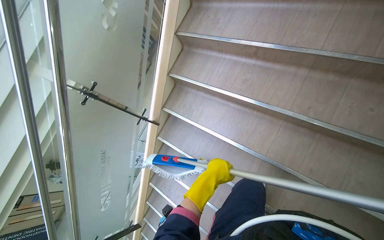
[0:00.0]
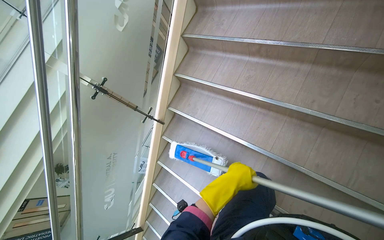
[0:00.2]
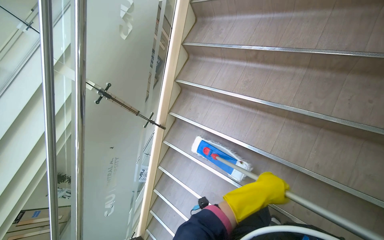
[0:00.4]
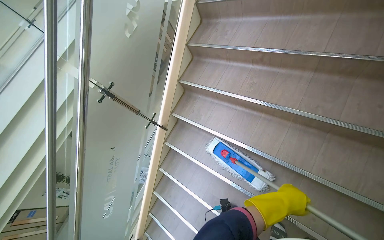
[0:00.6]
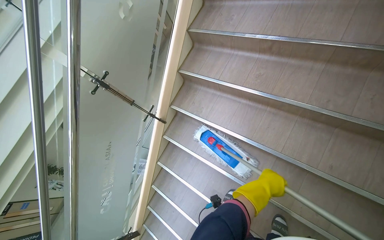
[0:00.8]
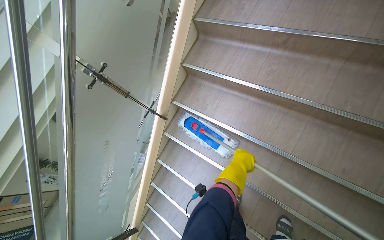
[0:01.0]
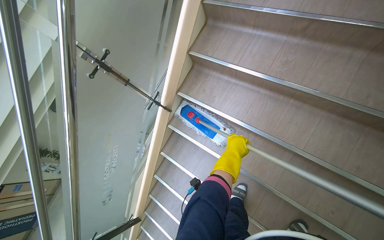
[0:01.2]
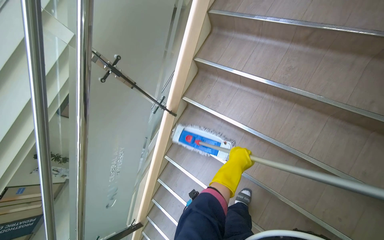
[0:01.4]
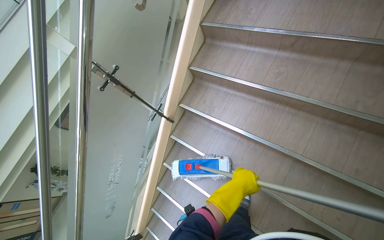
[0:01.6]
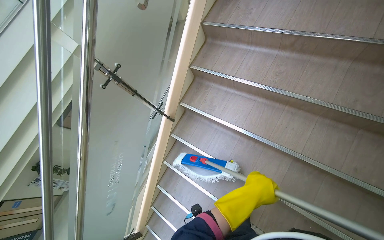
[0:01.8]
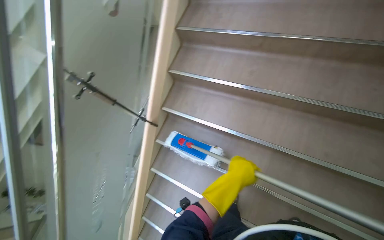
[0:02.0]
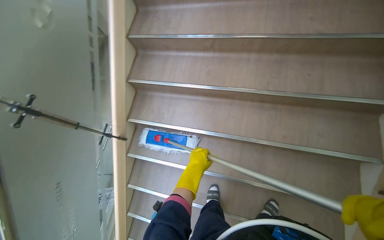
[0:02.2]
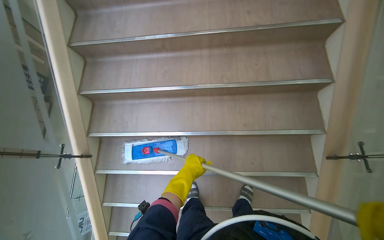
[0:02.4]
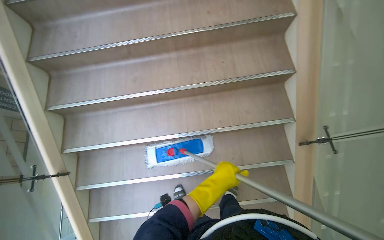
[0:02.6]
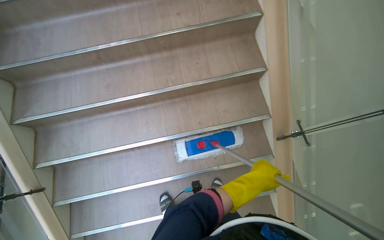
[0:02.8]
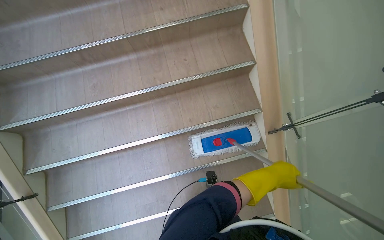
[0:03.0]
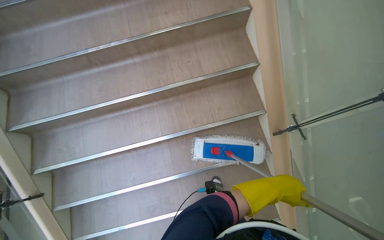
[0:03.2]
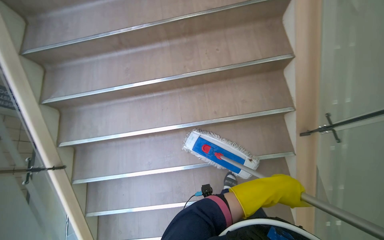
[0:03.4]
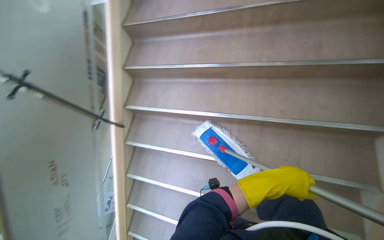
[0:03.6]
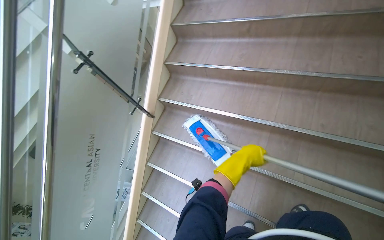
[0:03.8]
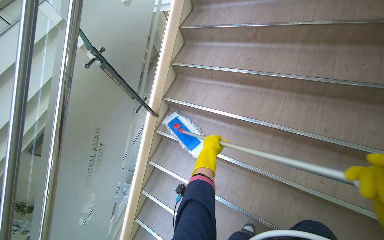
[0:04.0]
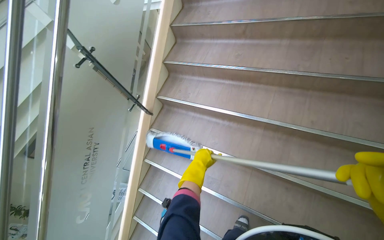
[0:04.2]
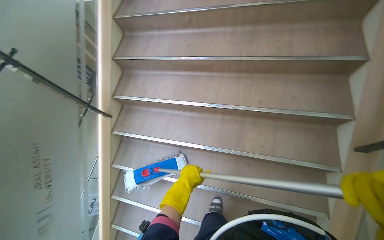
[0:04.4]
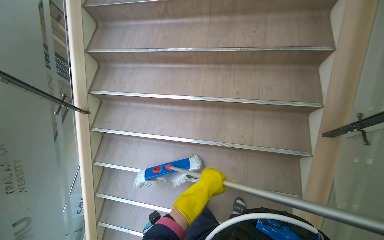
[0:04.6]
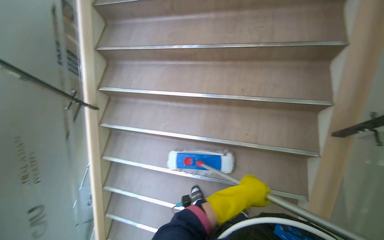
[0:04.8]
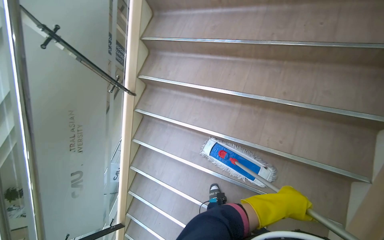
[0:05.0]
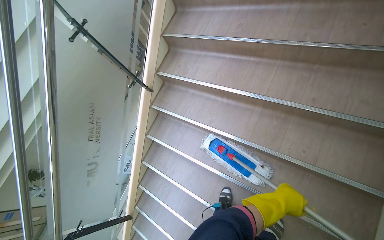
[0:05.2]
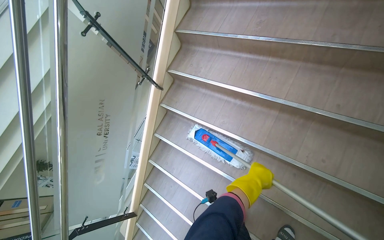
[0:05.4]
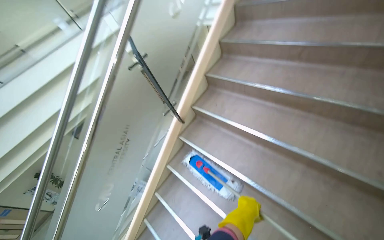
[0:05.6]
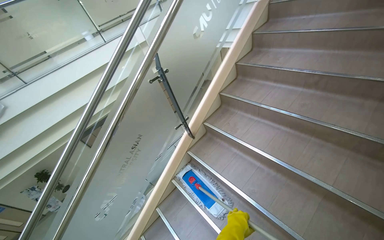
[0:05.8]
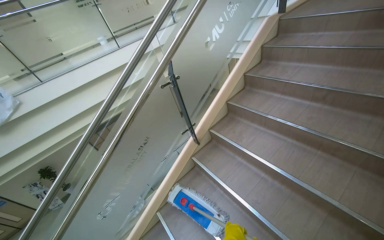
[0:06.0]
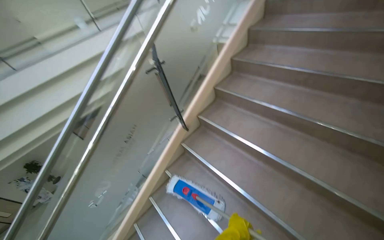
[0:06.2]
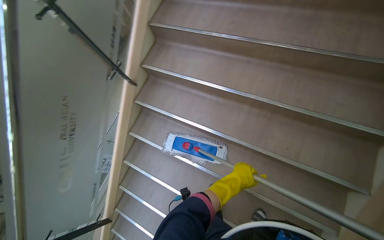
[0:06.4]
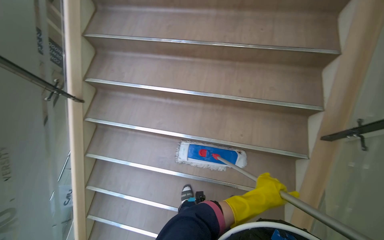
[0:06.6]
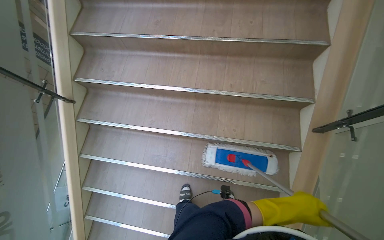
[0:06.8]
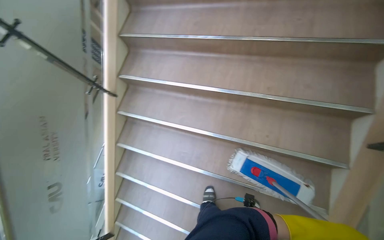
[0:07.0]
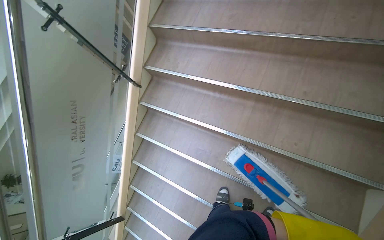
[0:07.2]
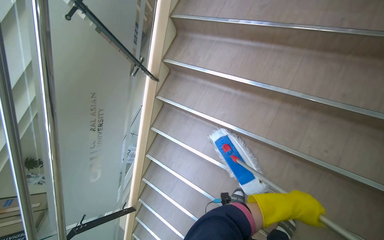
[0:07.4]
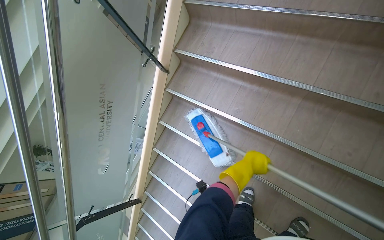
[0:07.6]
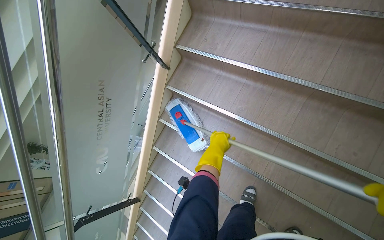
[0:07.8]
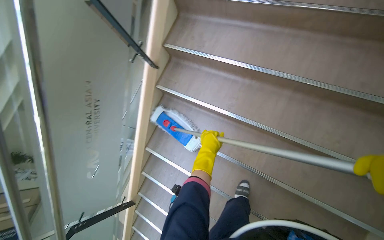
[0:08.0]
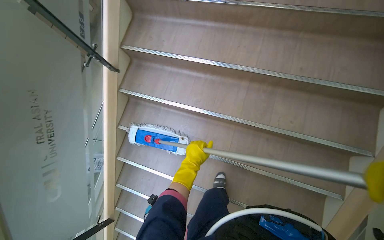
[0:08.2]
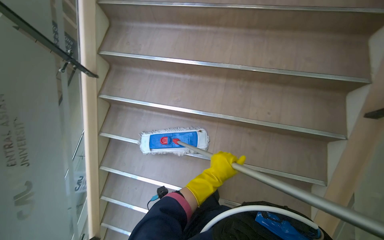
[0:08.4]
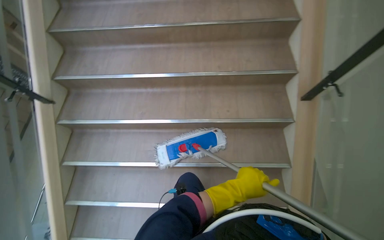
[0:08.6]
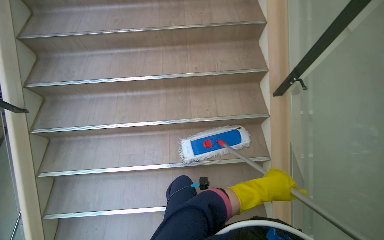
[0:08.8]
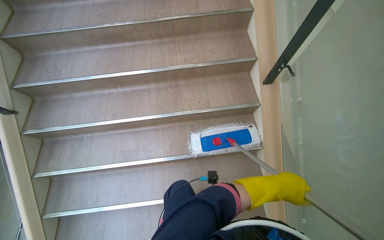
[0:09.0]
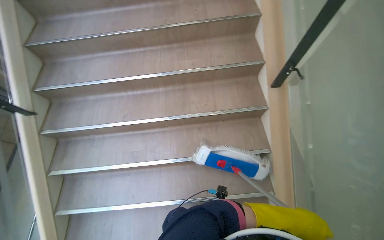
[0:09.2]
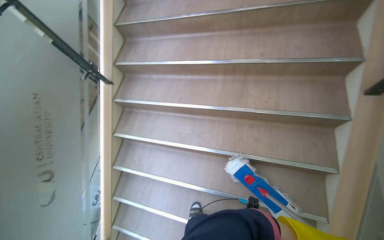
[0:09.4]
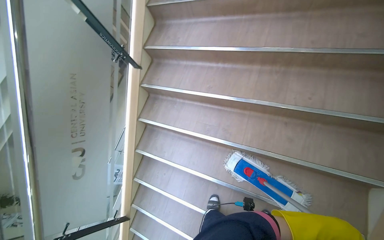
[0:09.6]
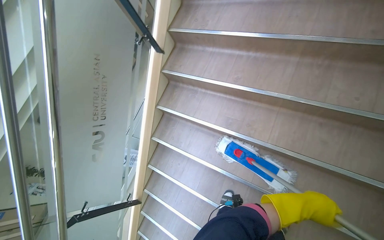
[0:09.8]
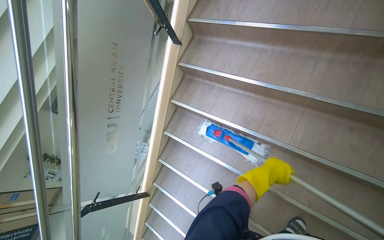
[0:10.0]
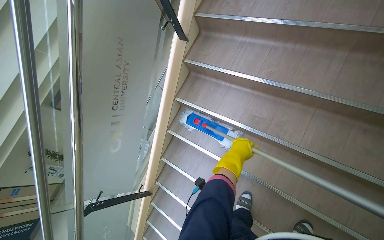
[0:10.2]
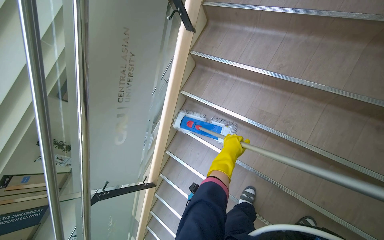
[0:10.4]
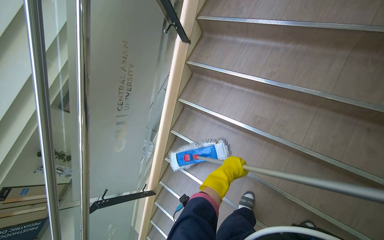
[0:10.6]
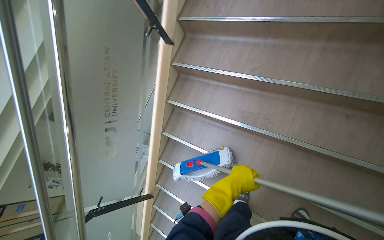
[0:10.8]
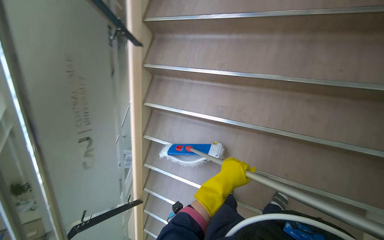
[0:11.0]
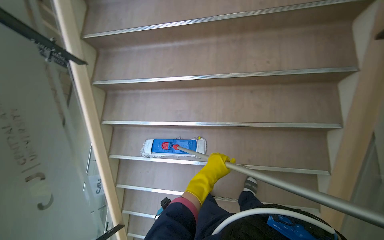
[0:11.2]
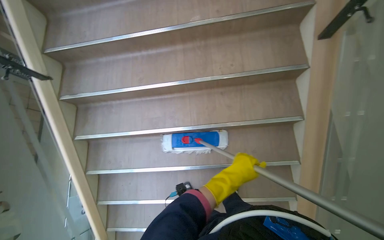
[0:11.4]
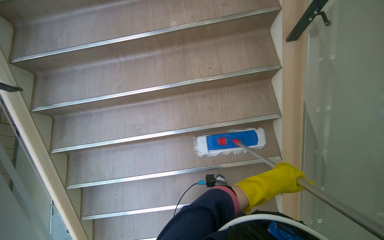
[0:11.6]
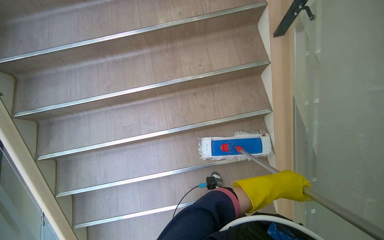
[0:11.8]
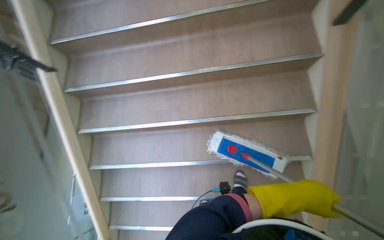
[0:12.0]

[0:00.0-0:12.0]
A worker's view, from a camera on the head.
Job: mopping floor.
The whole recording: Mopping stairs. The worker mops the stairs, moving the mop head across each step.
0:01.6 to 0:03.0: The wearer's head swings some 50 degrees to the right.
0:04.4 to 0:06.0: The wearer looks roughly 40 degrees further to the left. The camera pitches upward, by about 15 degrees.
0:07.6 to 0:09.0: The camera travels about 40 cm. The wearer looks approximately 40 degrees further to the right. The wearer looks approximately 10 degrees further upward.
0:09.0 to 0:10.4: The wearer moves approximately 40 cm. The wearer looks about 45 degrees further to the left. The view tips downward by about 15 degrees.
0:10.4 to 0:12.0: The head turns to the right by roughly 35 degrees.

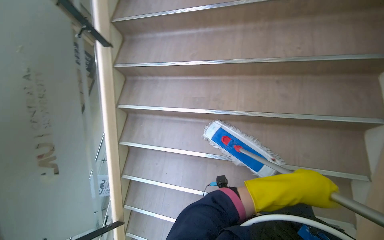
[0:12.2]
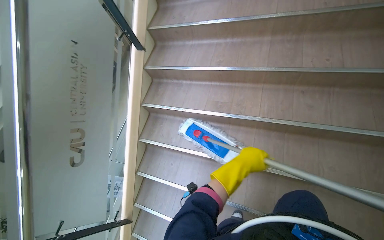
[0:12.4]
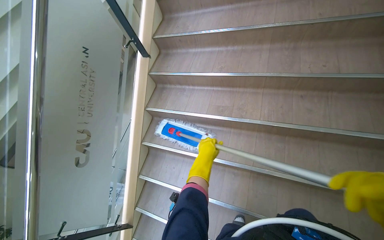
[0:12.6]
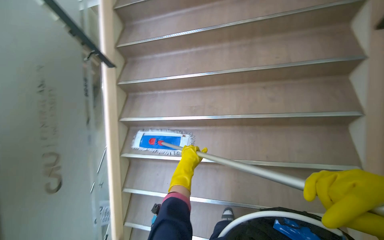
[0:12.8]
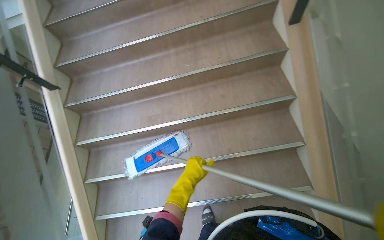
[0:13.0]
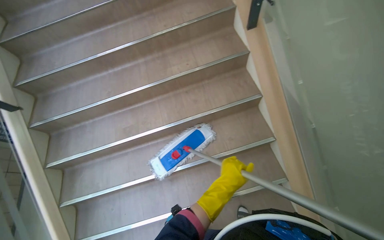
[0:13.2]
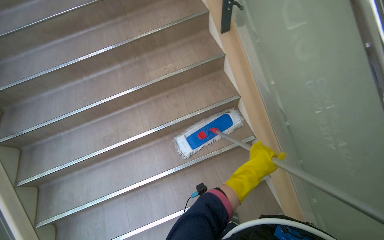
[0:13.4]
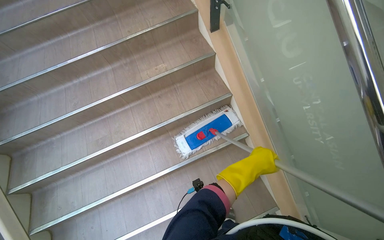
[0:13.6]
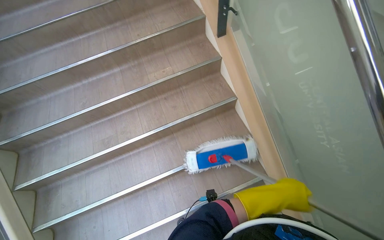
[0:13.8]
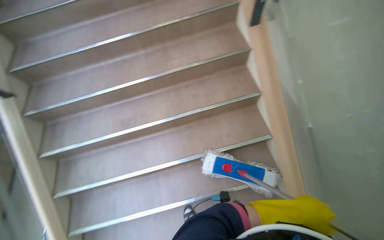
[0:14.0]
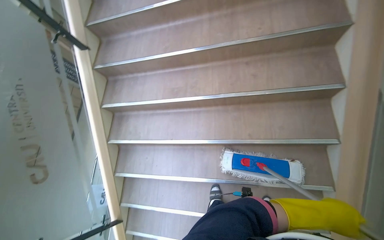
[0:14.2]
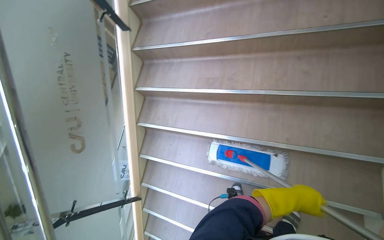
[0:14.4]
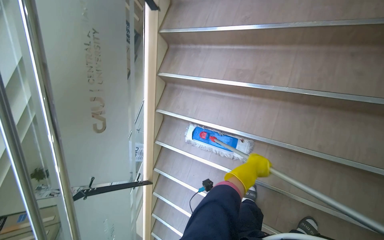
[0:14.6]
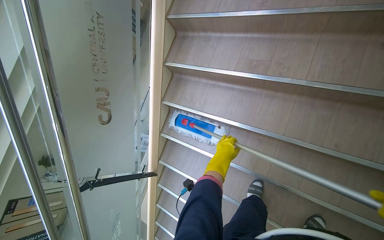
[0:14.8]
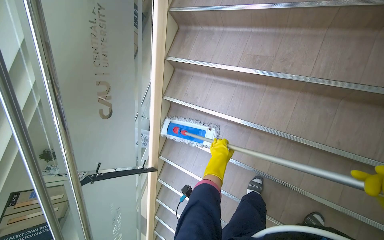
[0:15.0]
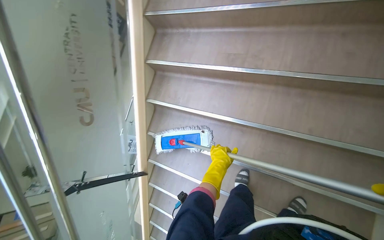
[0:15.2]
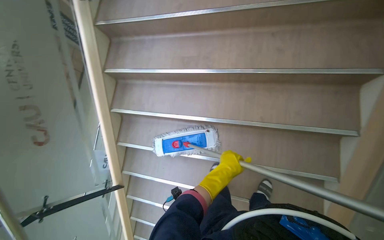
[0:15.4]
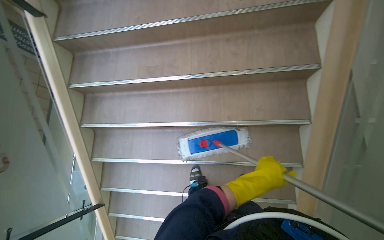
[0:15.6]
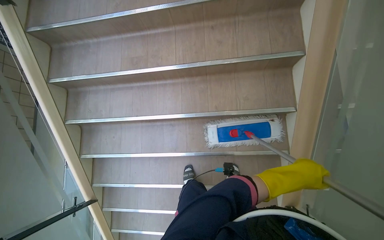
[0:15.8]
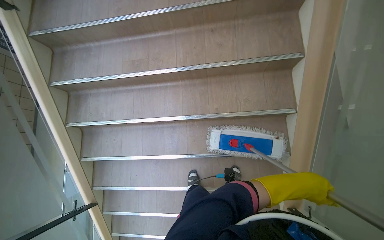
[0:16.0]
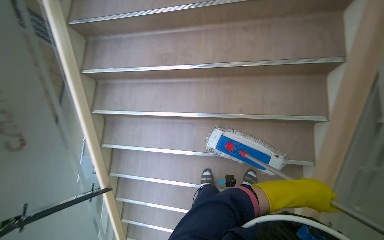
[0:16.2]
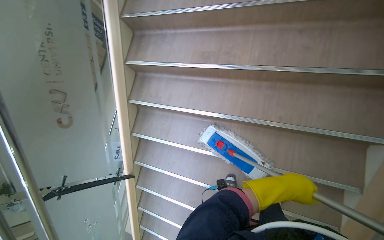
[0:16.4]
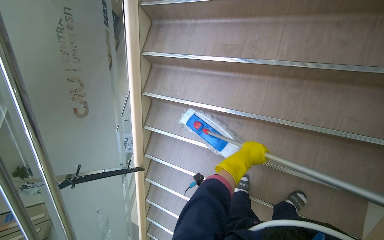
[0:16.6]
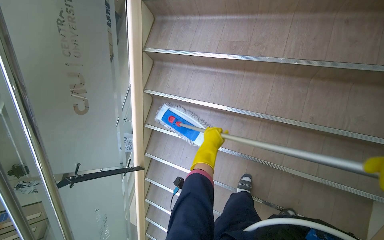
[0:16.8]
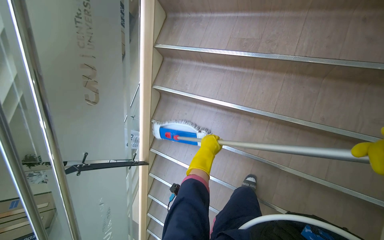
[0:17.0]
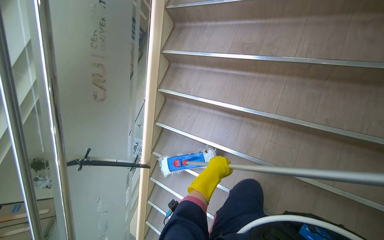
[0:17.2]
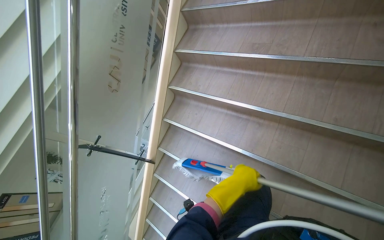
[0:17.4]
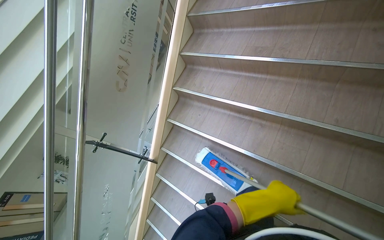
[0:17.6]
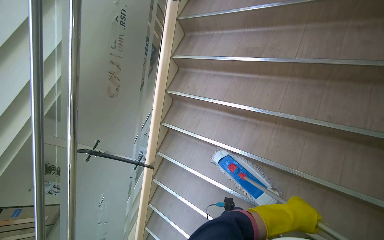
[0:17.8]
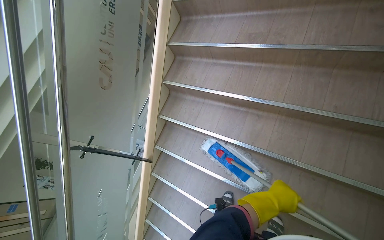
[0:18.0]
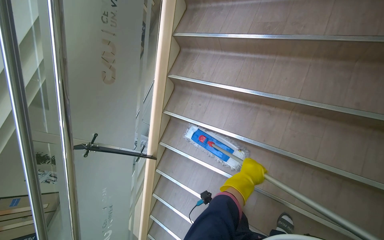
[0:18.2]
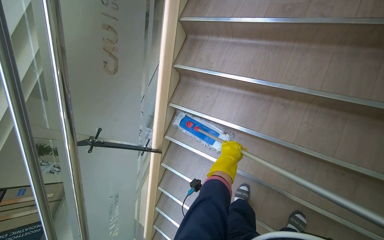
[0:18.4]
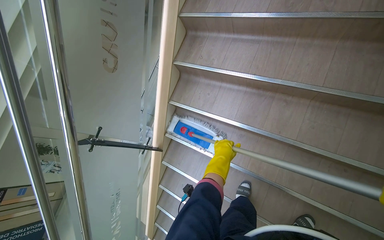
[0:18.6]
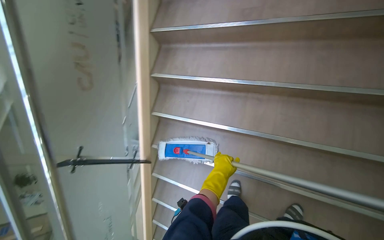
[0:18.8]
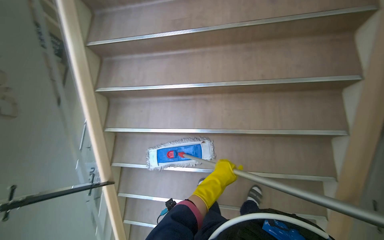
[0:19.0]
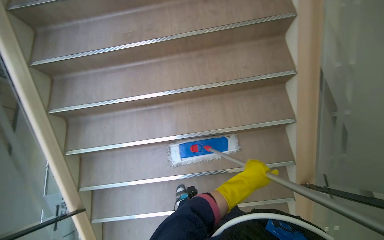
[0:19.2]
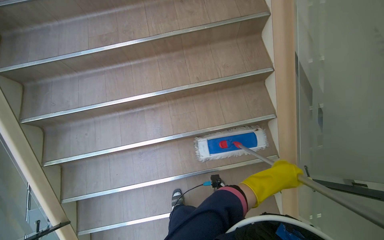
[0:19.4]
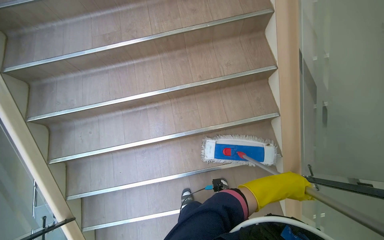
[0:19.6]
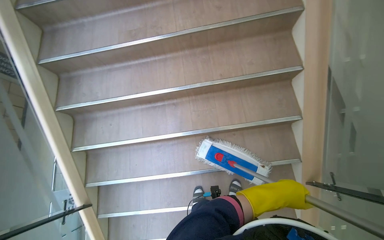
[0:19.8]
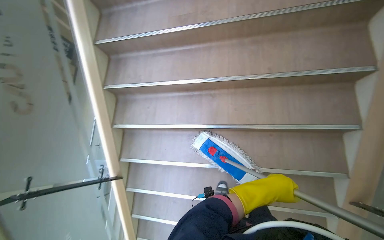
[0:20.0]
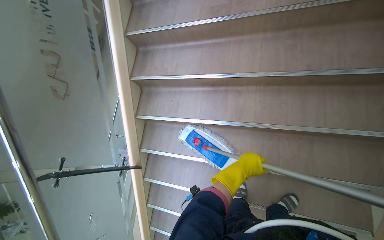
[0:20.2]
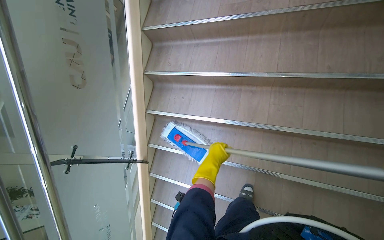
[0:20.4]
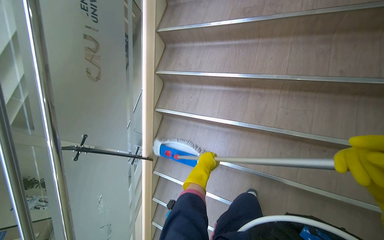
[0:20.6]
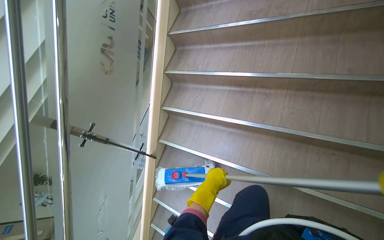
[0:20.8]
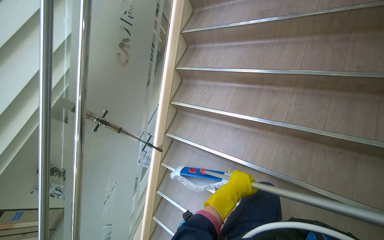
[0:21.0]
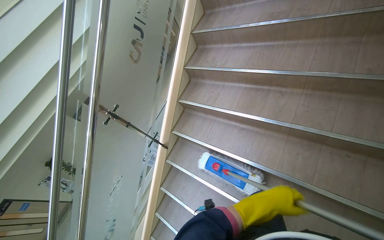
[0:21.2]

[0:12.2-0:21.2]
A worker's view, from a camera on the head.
Job: mopping floor.
The whole recording: Mopping stairs. The worker mops the stairs, moving the mop head across each step.
0:12.2 to 0:13.8: The wearer looks some 35 degrees further to the right. The view tips upward by approximately 15 degrees.
0:13.8 to 0:15.2: The wearer's head swings about 25 degrees to the left. The view tilts some 15 degrees downward.
0:15.2 to 0:16.6: The left hand moves to the right, some 10 cm.
0:16.6 to 0:18.2: The left hand goes left and right, approximately 25 cm each way, reversing 2 times.
0:18.2 to 0:19.8: The wearer looks roughly 35 degrees further to the right.
0:19.8 to 0:21.2: The head rotates roughly 40 degrees to the left.
